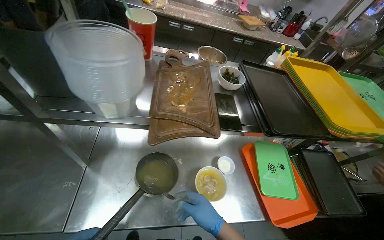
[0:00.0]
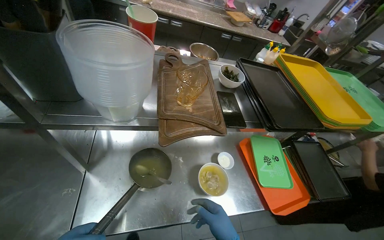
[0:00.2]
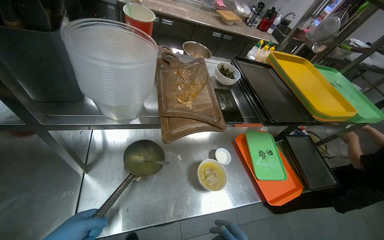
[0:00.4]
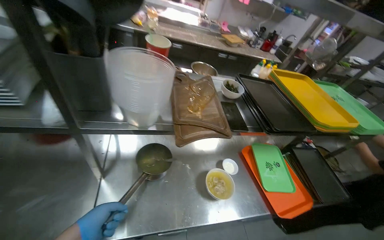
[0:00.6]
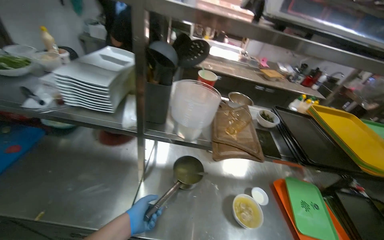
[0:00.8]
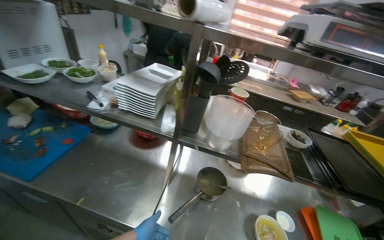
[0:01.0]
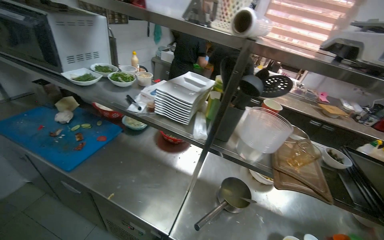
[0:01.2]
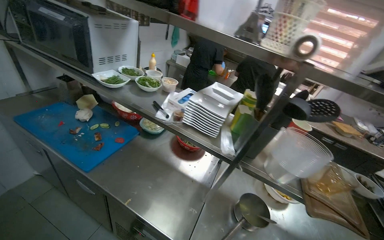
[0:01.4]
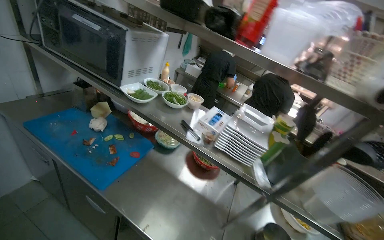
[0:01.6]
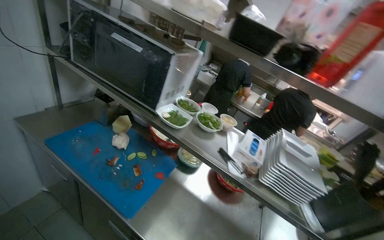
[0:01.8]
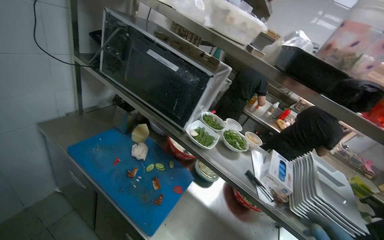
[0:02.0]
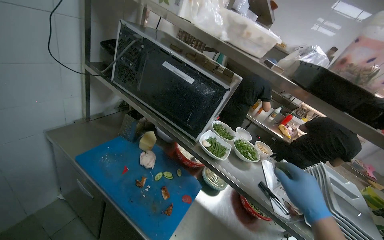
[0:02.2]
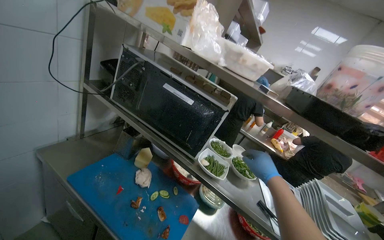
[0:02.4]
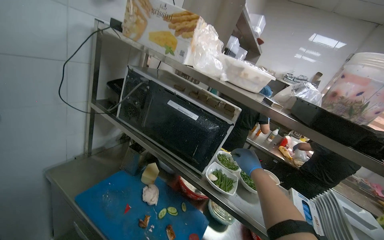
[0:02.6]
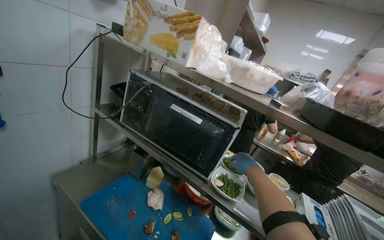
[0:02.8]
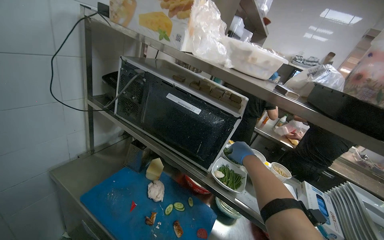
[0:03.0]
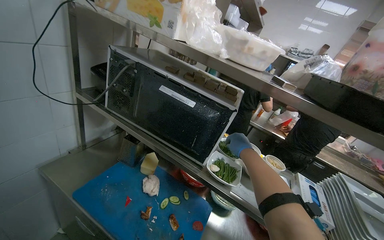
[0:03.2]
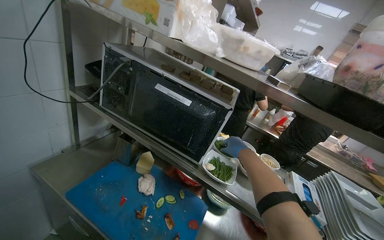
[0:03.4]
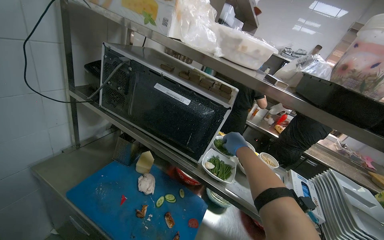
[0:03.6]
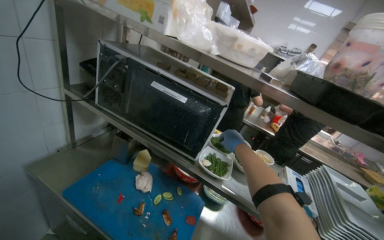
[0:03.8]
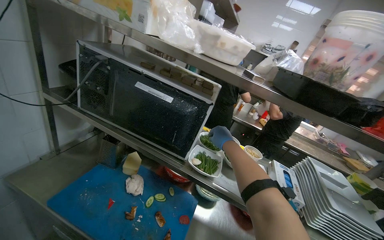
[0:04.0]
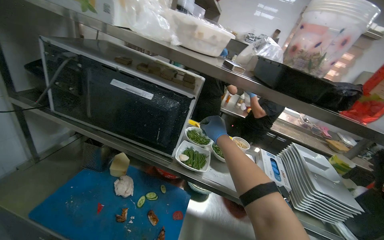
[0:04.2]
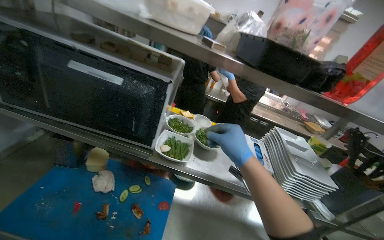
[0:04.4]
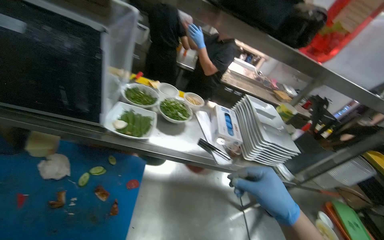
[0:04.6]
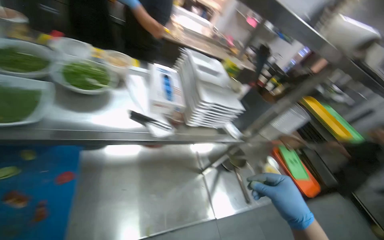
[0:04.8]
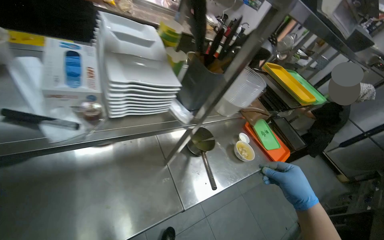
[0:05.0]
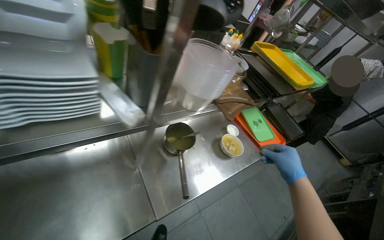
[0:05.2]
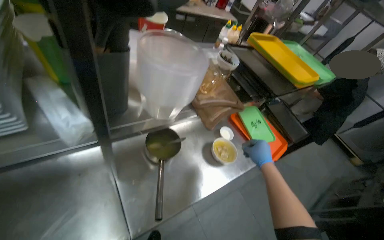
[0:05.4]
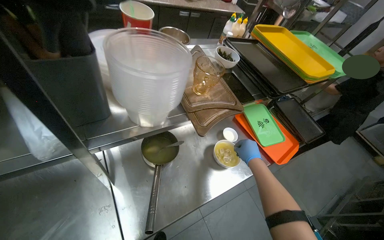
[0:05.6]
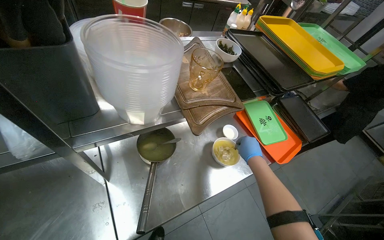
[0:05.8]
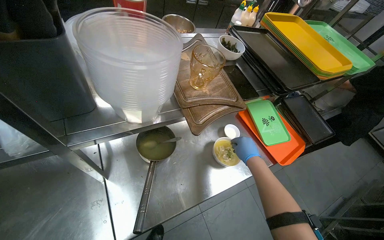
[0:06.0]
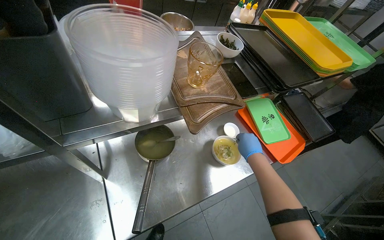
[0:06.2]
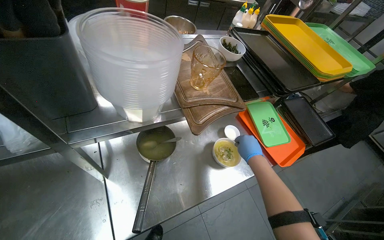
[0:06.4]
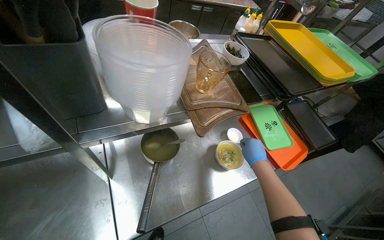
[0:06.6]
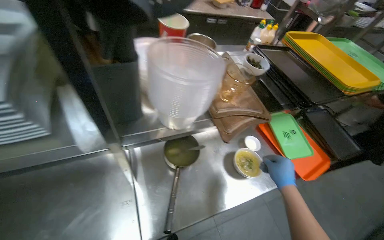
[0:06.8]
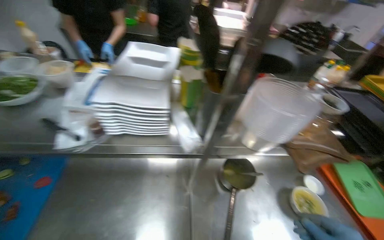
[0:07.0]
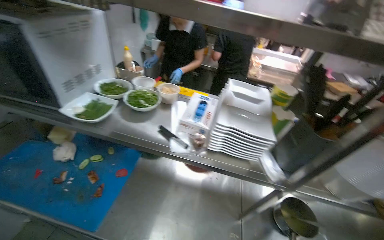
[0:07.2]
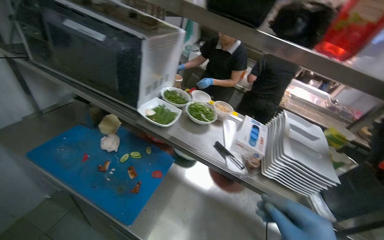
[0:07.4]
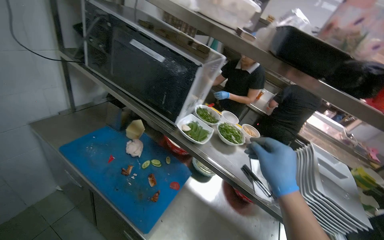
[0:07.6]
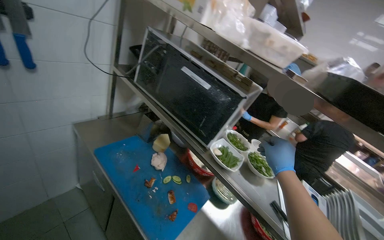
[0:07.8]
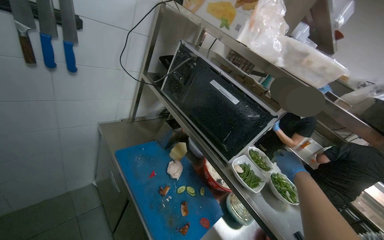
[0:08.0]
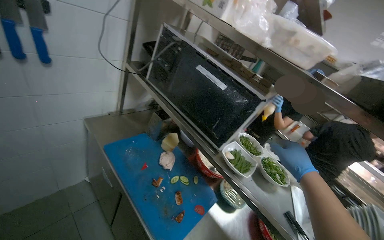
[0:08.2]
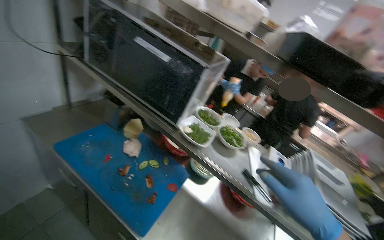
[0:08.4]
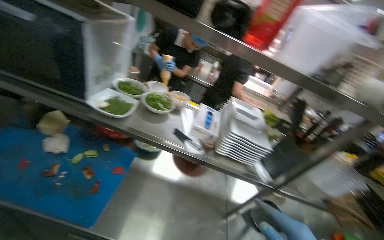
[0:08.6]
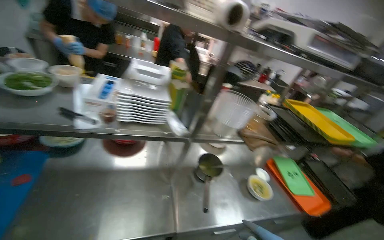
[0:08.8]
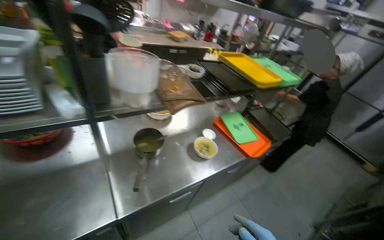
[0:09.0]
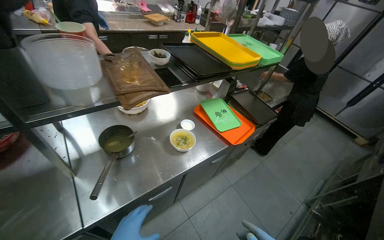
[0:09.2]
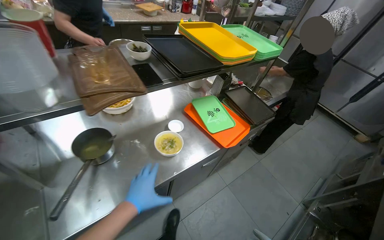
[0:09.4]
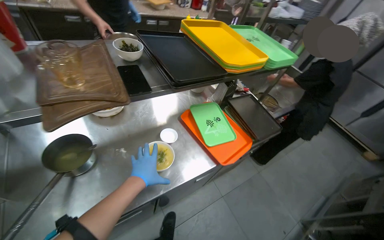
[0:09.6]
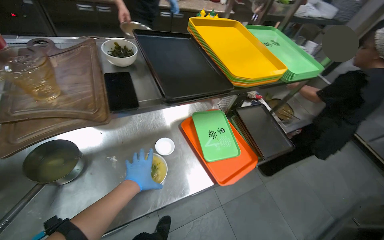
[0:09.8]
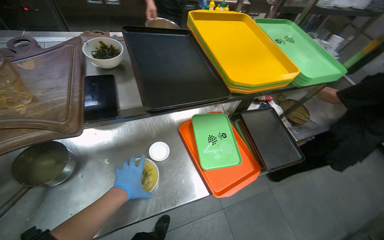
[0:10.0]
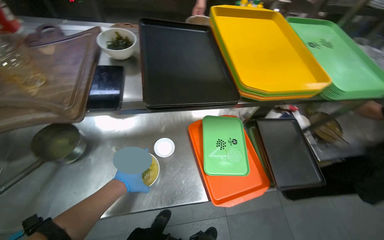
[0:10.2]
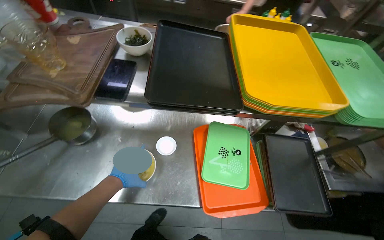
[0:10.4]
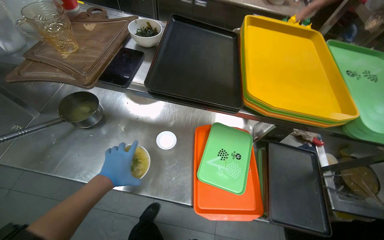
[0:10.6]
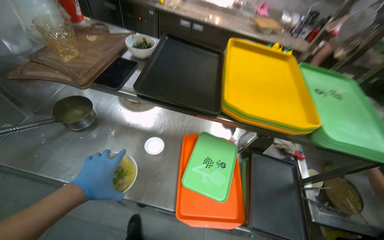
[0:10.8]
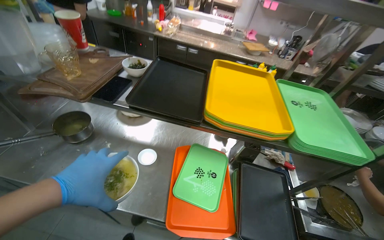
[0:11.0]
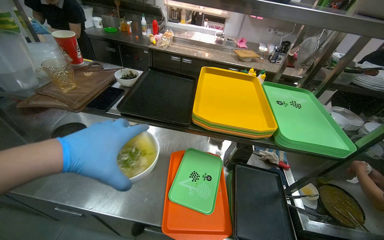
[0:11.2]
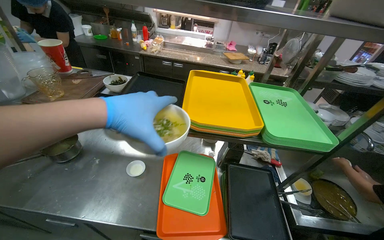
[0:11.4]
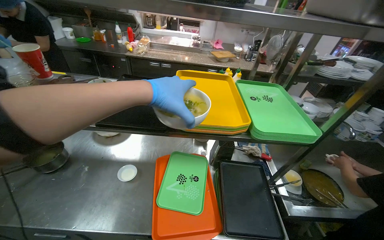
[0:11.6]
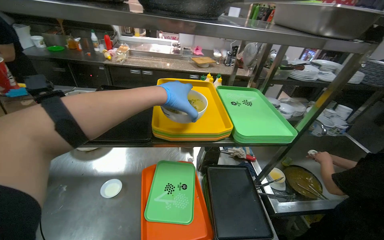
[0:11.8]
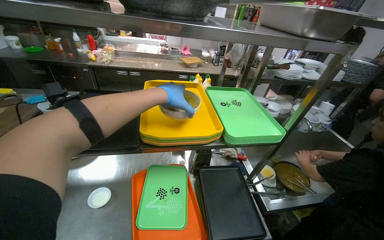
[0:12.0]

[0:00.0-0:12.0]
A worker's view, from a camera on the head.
Job: preparing food.
The whole recording: Arranging bowls on serving tray. The worker places a soup bowl and a small sauce bowl onto a yellow serving tray.
0:00.0 to 0:01.6: The camera travels approximately 60 cm. The head rotates about 30 degrees to the left. The view tilts approximately 25 degrees upward.
0:01.6 to 0:03.0: The camera is carried approximately 50 cm.
0:03.0 to 0:04.4: The wearer looks approximately 20 degrees further to the right. The right hand shifts roughly 15 cm nearer to the camera.
0:04.4 to 0:06.0: The camera travels roughly 80 cm. The wearer looks some 30 degrees further to the right. The view tips downward by about 40 degrees.
0:06.0 to 0:07.6: The head travels roughly 80 cm. The wearer looks some 55 degrees further to the left. The view tilts some 30 degrees upward.
0:07.6 to 0:09.0: The wearer moves roughly 60 cm. The wearer looks about 60 degrees further to the right. The view tips downward by some 25 degrees.
0:09.0 to 0:10.4: The camera travels approximately 70 cm. The wearer looks approximately 35 degrees further to the left.
0:10.4 to 0:12.0: The camera pitches upward, by about 20 degrees. The left hand heads to the right and up the picture, covering some 60 cm.

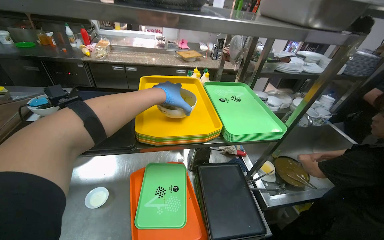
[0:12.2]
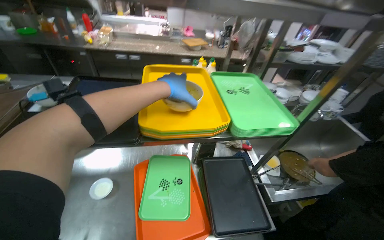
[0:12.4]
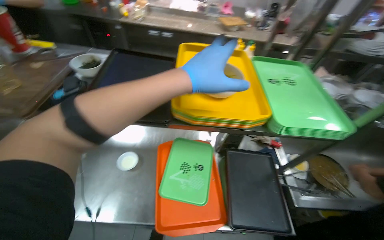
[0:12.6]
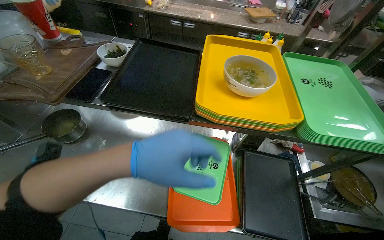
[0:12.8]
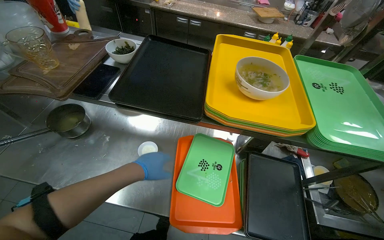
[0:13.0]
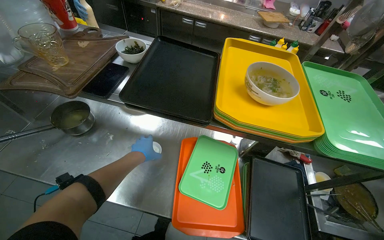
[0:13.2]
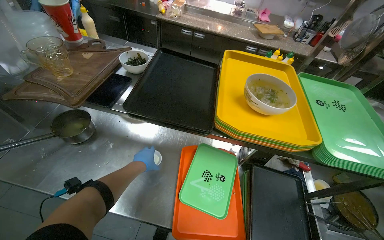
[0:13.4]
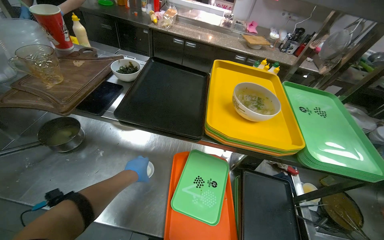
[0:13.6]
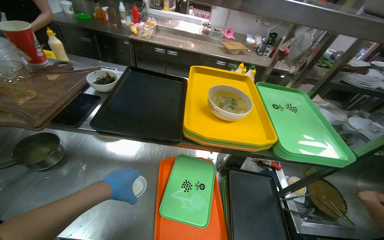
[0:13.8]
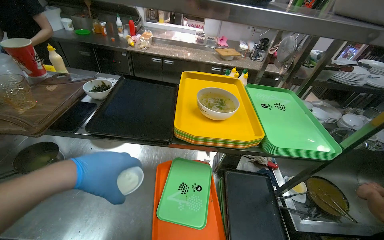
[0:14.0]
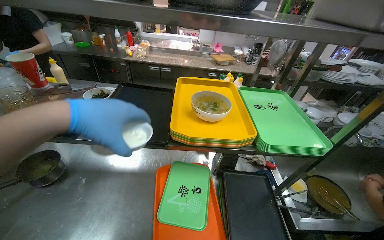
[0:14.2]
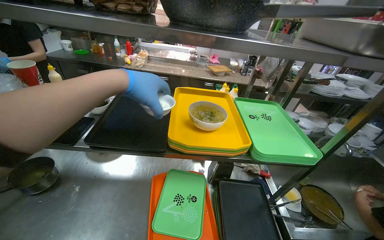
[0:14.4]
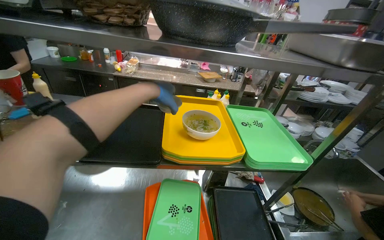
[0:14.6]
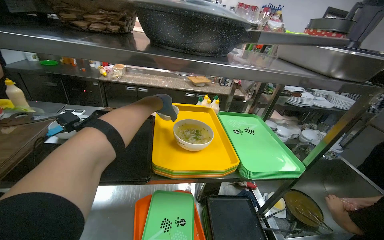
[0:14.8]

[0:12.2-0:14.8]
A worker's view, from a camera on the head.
Job: preparing food.
The whole recording: Arranging bowls on serving tray. The worker places a soup bowl and a small sauce bowl onto a yellow serving tray.
0:12.2 to 0:13.4: The wearer looks about 20 degrees further to the left. The left hand goes some 50 cm to the left, farther from the camera and down the picture.
0:13.4 to 0:14.8: The head turns to the right by some 20 degrees. The view tilts some 15 degrees upward. The left hand heads up the picture and to the right, covering about 50 cm, and moves roughly 30 cm nearer to the camera and comes back.

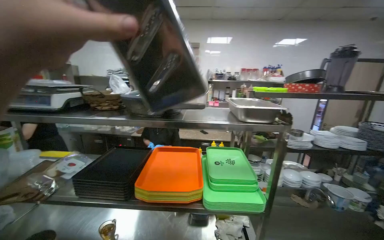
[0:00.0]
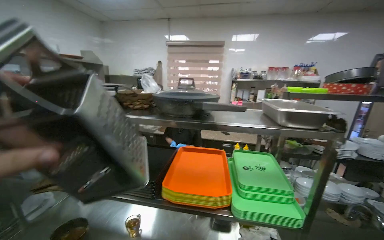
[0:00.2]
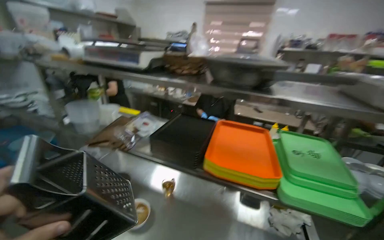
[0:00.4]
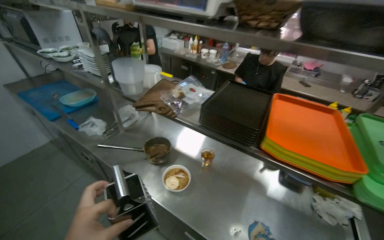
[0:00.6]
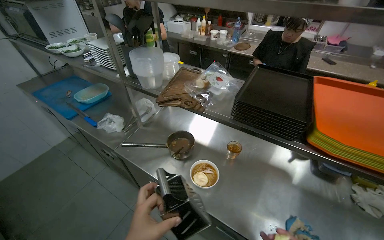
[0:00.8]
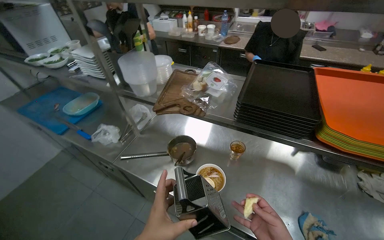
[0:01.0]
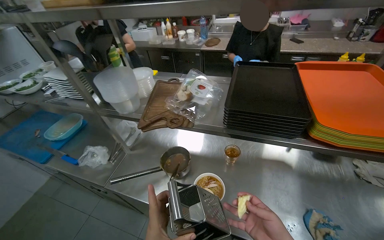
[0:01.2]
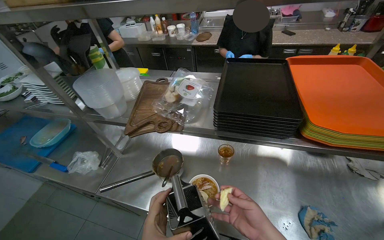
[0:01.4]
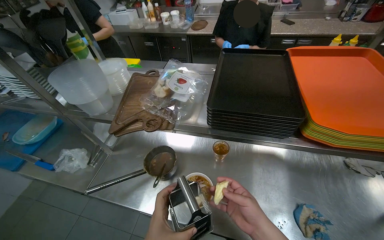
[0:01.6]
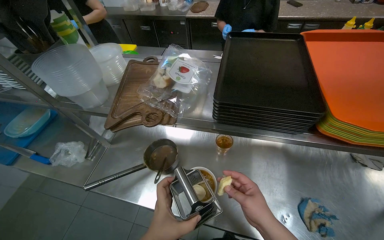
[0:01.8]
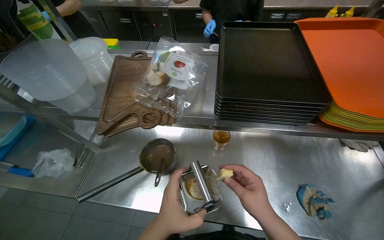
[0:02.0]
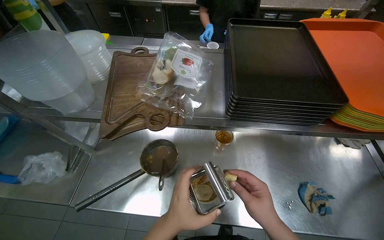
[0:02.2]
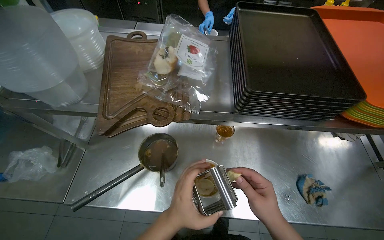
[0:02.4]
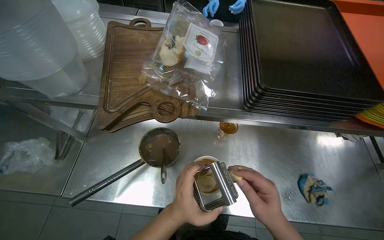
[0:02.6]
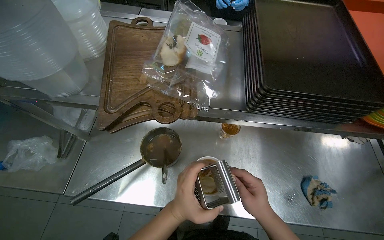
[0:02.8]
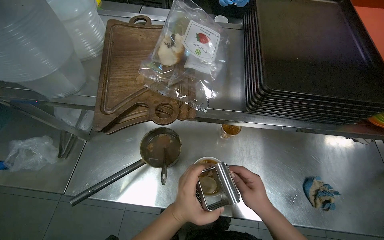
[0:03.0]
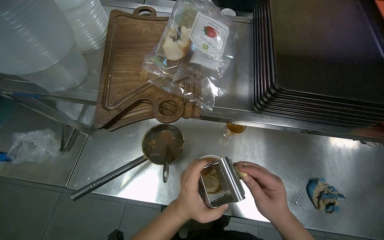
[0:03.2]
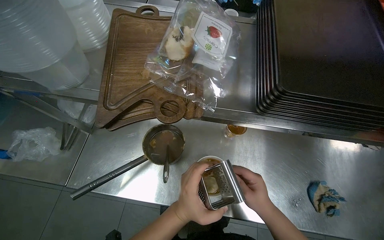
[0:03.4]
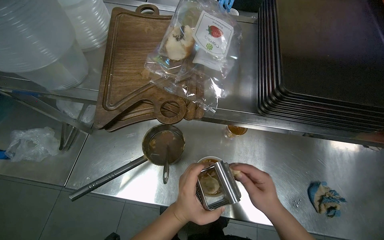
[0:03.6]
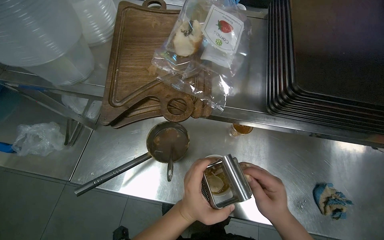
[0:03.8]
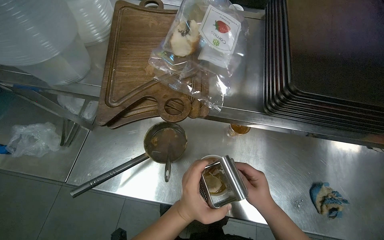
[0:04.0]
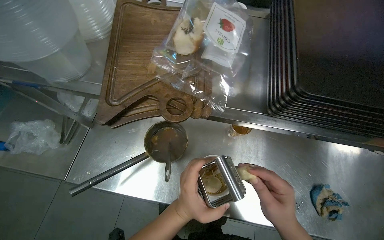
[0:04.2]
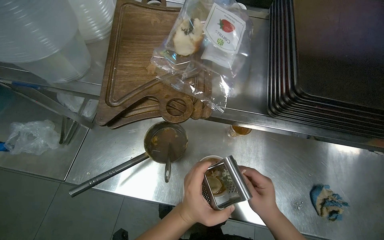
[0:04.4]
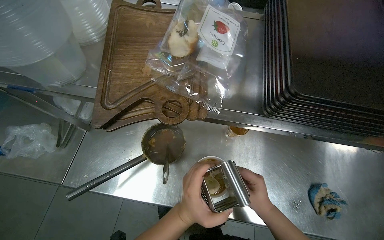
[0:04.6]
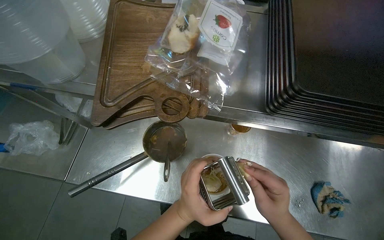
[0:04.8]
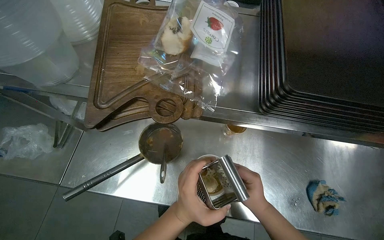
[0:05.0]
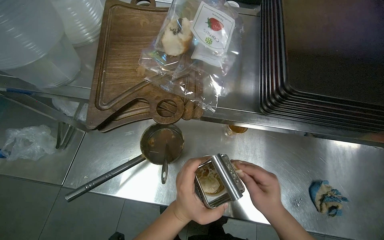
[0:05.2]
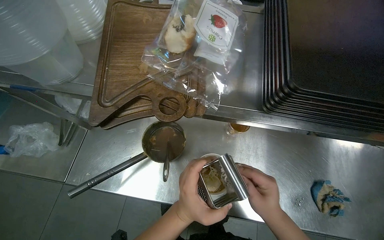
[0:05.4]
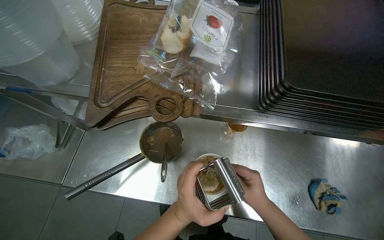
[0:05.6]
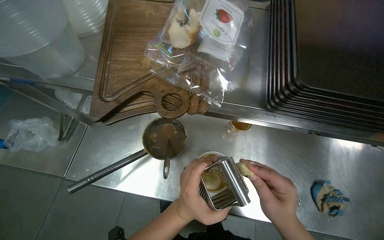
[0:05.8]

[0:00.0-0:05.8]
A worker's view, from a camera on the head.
Job: preparing food.
The whole recording: Assembling ingredients for a dish. The worker grates cheese and adds herbs to a bowl.
0:00.0 to 0:01.4: The camera is carried some 50 cm. The view swings some 20 degrees to the left. The wearer looks some 30 degrees further downward.
0:01.4 to 0:02.8: The camera pitches downward, by approximately 15 degrees.
0:02.8 to 0:05.8: The hands make small movements and keep their place.
